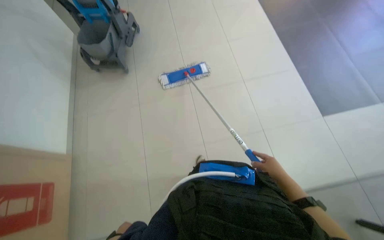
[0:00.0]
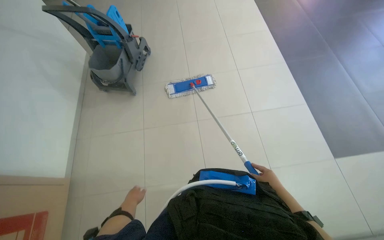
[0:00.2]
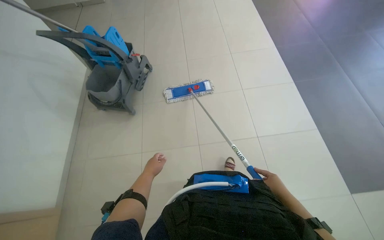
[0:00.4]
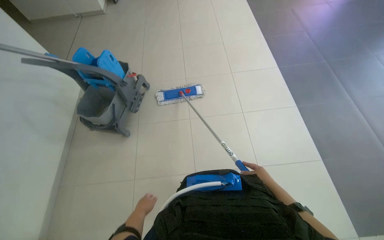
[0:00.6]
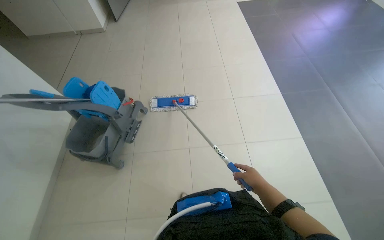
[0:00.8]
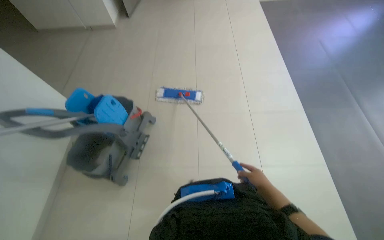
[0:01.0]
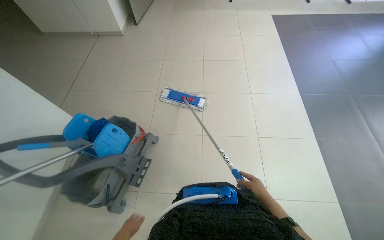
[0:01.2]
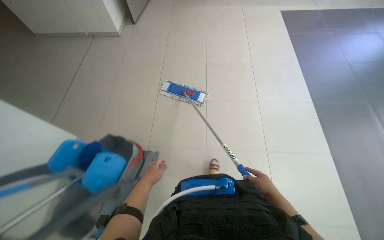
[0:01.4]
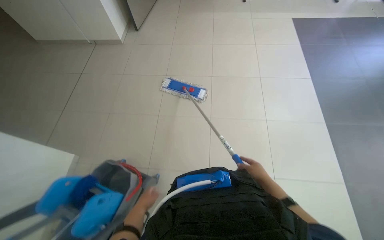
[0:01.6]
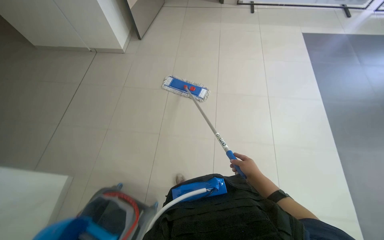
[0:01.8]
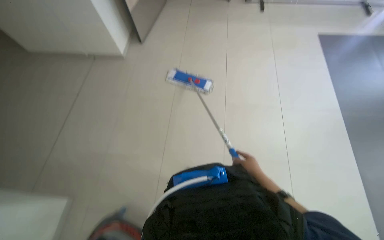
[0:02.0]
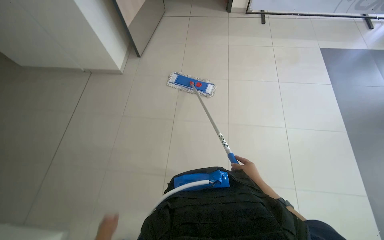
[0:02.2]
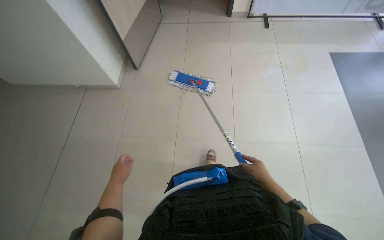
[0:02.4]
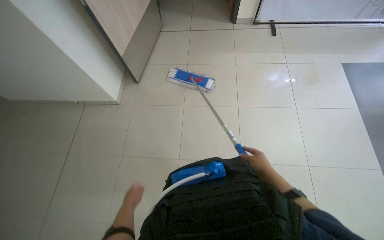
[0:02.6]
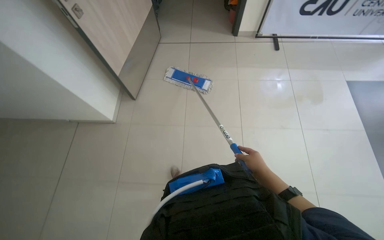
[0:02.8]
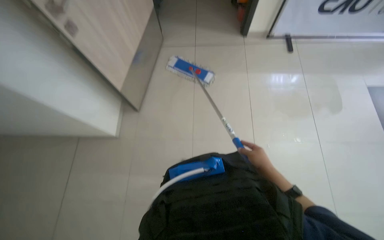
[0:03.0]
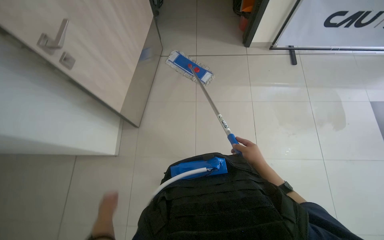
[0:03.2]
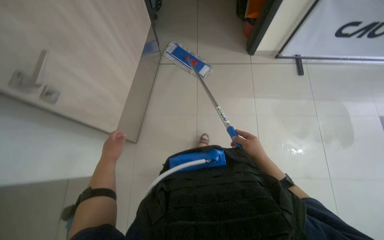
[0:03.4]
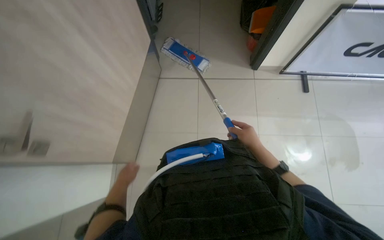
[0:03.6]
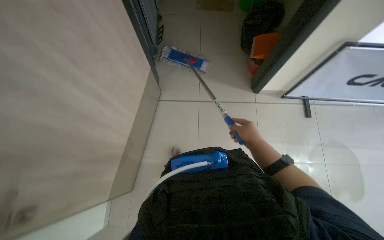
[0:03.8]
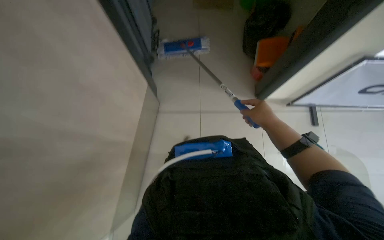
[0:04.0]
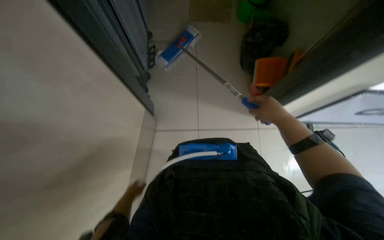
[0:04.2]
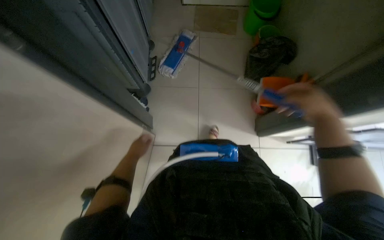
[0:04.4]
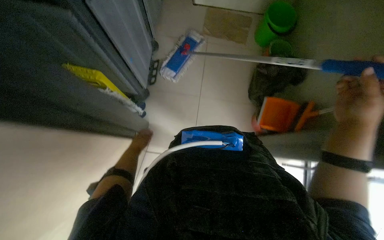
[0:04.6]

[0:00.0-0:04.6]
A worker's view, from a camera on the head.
Job: mopping floor.
The whole recording: Mopping floor. The worker mops the tiled floor with a flat mop.
0:00.0 to 0:01.6: The head travels some 1 m.
0:03.0 to 0:04.6: The camera is carried about 70 cm.

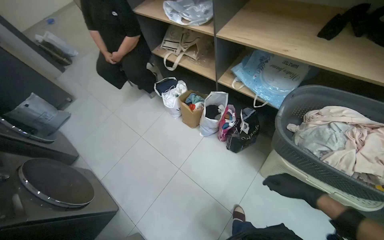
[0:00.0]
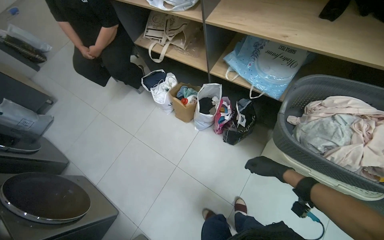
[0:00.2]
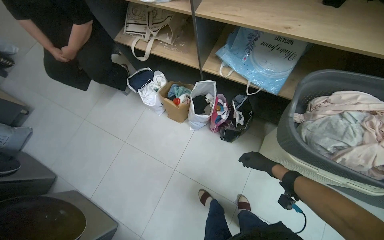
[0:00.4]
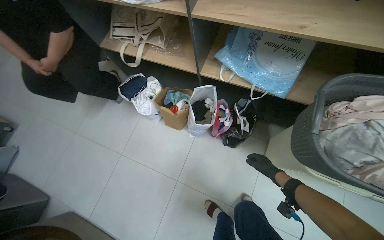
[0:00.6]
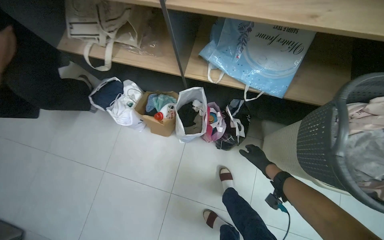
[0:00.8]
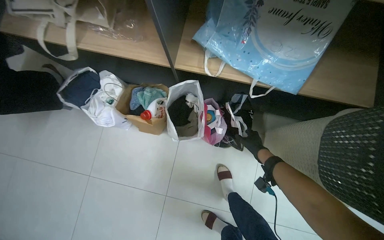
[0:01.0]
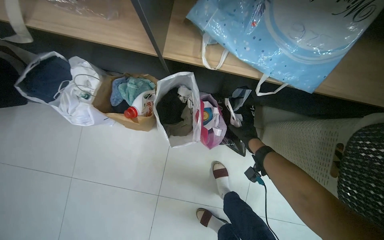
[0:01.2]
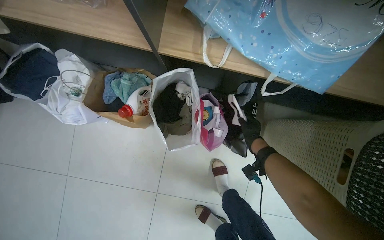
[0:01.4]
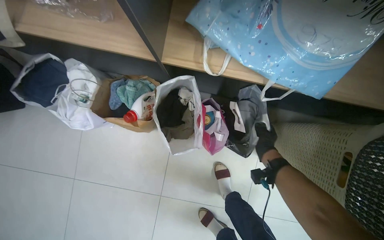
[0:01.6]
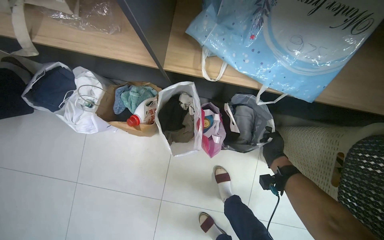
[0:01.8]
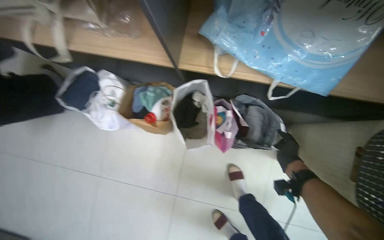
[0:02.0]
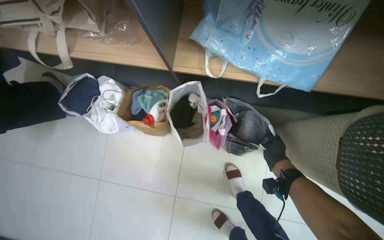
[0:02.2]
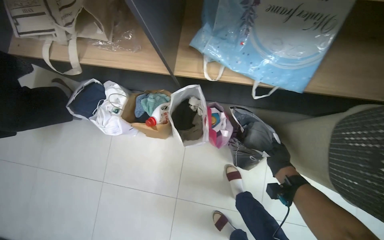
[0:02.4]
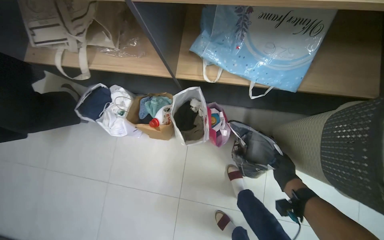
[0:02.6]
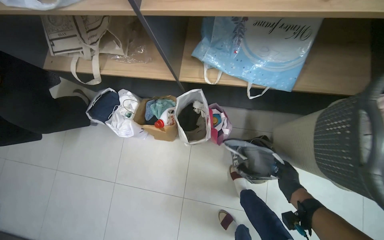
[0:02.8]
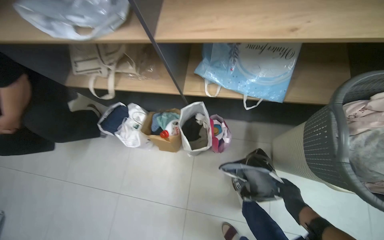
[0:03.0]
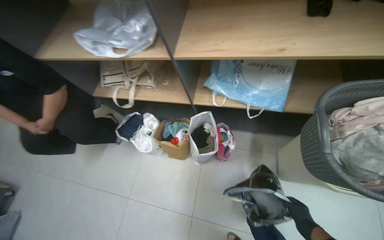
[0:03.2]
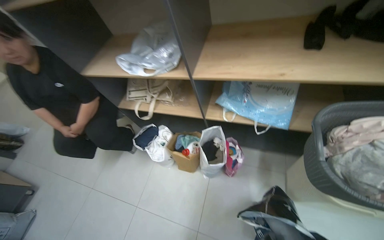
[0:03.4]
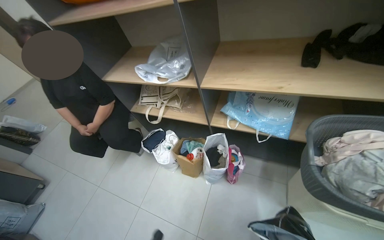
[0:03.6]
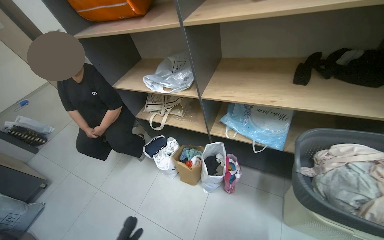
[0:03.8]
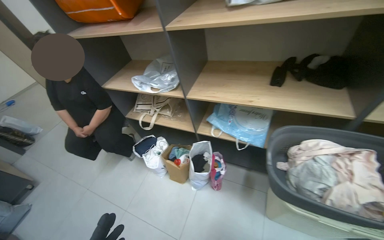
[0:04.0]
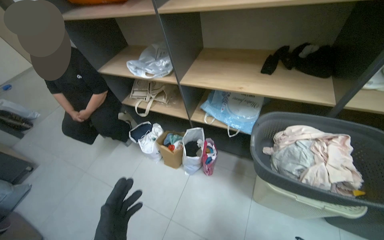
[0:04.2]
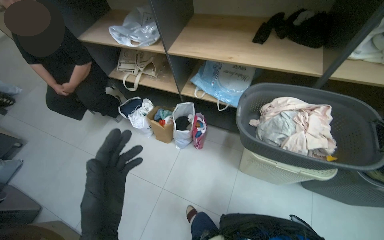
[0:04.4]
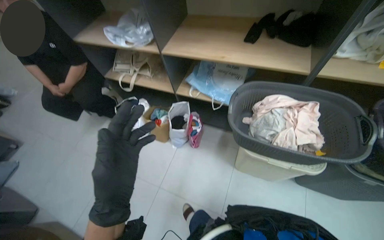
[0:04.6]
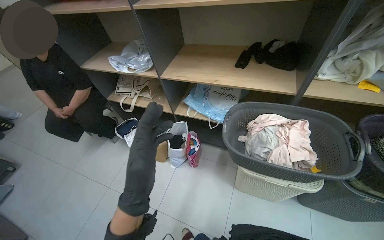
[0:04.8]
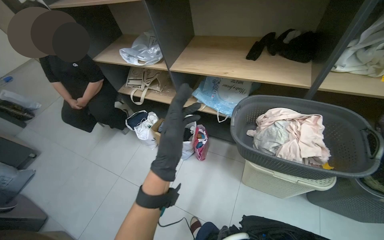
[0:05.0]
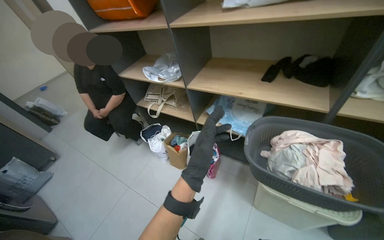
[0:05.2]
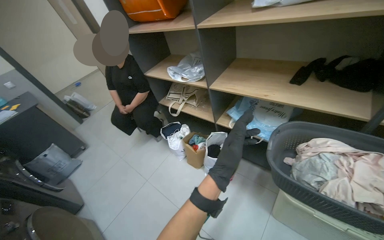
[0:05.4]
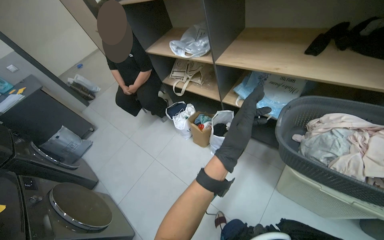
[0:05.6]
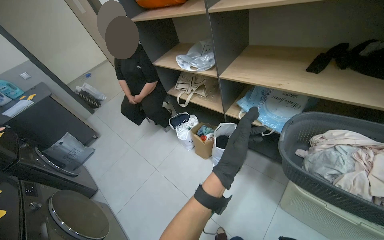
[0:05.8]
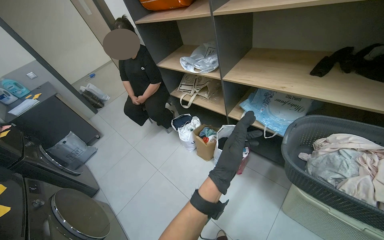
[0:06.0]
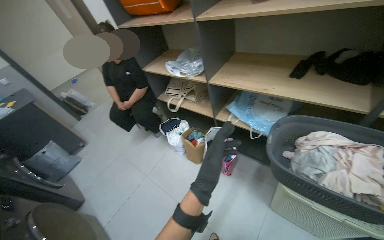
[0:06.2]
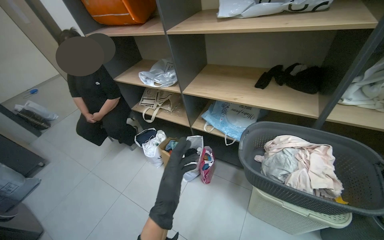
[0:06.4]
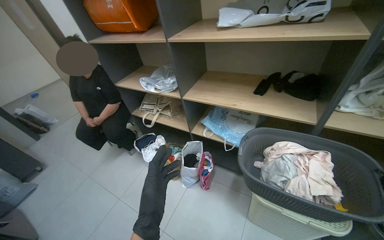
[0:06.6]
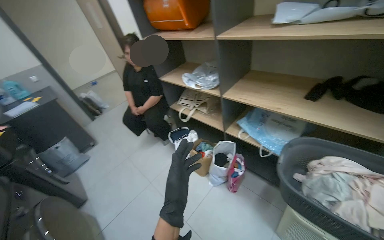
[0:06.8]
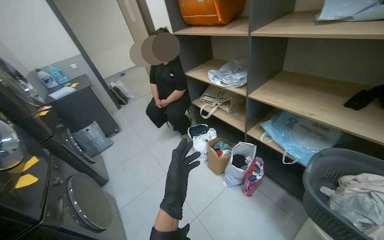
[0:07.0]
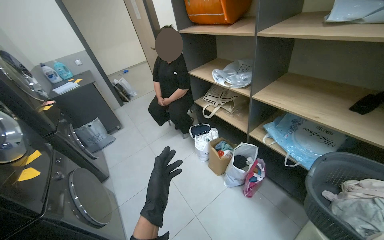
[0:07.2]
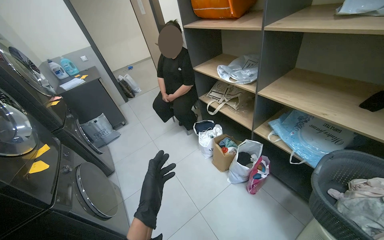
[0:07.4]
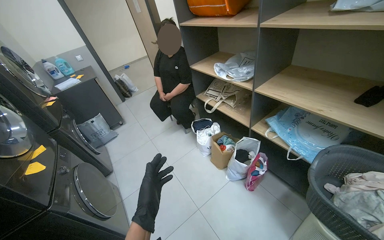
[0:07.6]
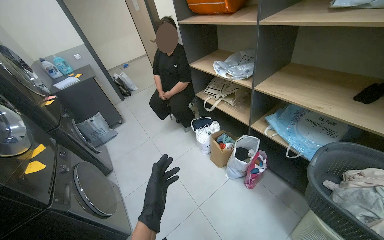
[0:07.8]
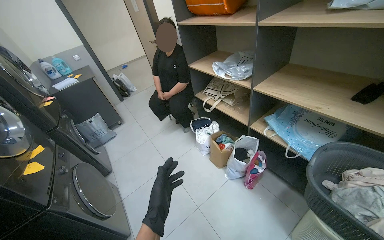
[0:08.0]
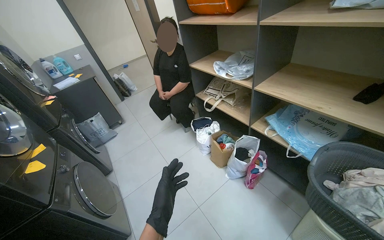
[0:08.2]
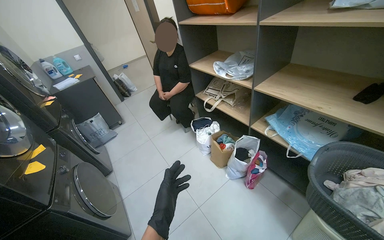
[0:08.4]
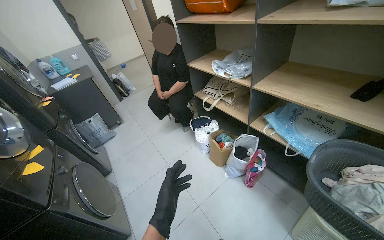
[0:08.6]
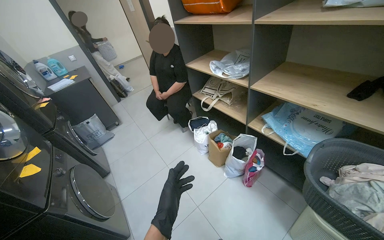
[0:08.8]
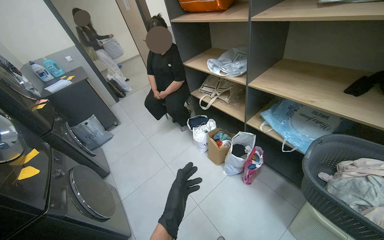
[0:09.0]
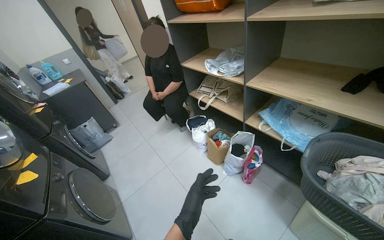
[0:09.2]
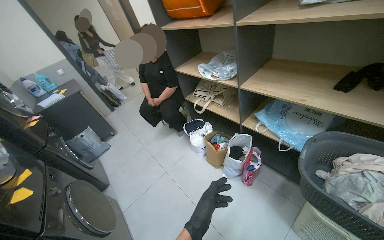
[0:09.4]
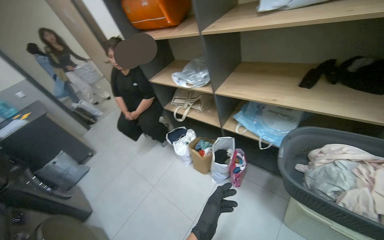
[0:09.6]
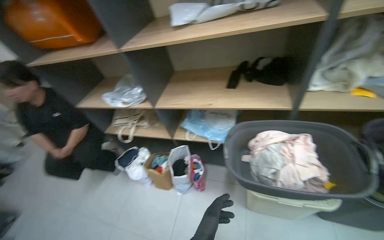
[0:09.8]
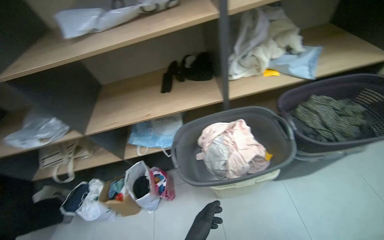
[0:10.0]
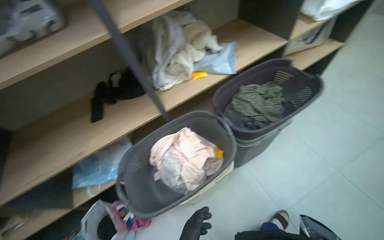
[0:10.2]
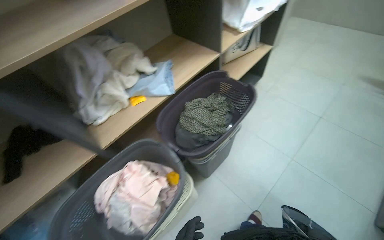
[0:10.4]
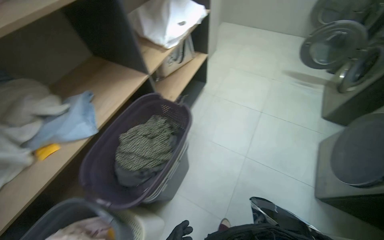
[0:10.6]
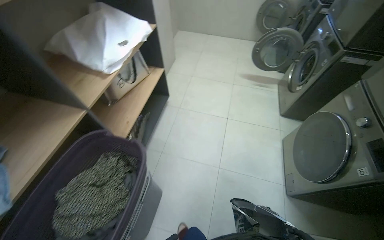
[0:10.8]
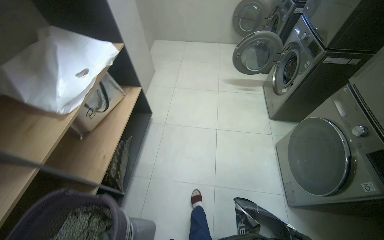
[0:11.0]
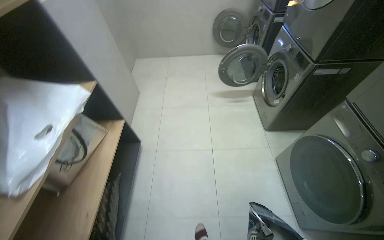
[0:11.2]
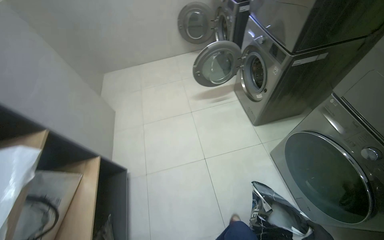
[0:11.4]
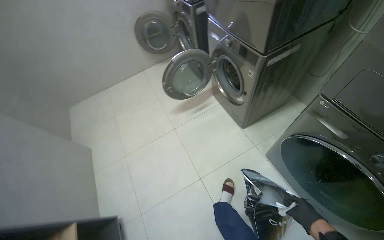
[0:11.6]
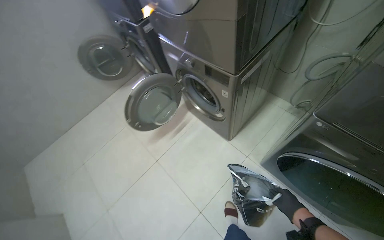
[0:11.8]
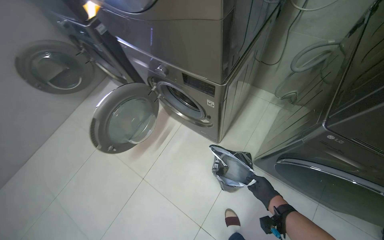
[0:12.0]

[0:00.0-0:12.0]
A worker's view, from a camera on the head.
Job: organizing items.
The whole recording: Placing plastic laundry bag in front of washing machine. The worker picks up a plastic bag containing clothes and places it in front of the washing machine.
0:00.0 to 0:01.6: The camera travels some 80 cm. The wearer's head swings approximately 30 degrees to the right. The wearer looks approximately 30 degrees further downward.
0:03.0 to 0:04.4: The camera is carried roughly 50 cm.
0:04.4 to 0:06.0: The view pans to the left by roughly 20 degrees. The left hand moves to the right and up the picture, roughly 20 cm.
0:06.0 to 0:07.6: The left hand travels to the left and down the picture by approximately 30 cm.
0:09.0 to 0:10.4: The head travels about 50 cm. The wearer's head swings about 95 degrees to the right.
0:10.4 to 0:12.0: The camera travels about 1.5 m. The head turns to the right by approximately 100 degrees.

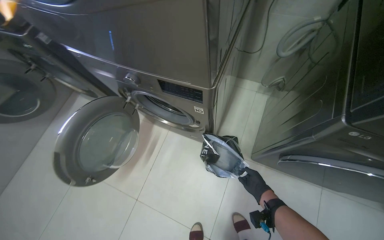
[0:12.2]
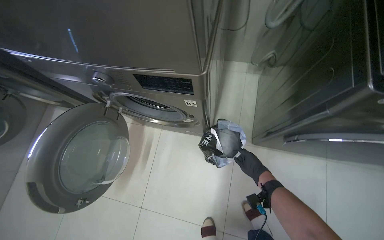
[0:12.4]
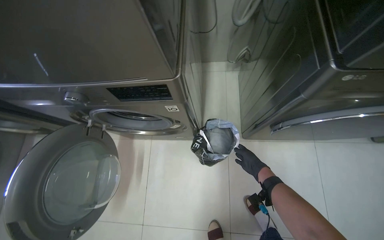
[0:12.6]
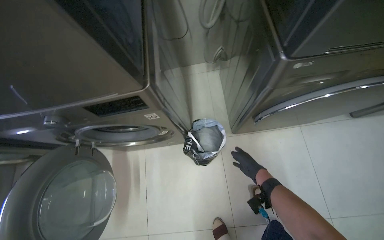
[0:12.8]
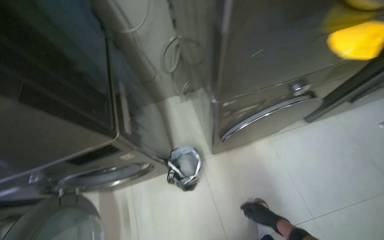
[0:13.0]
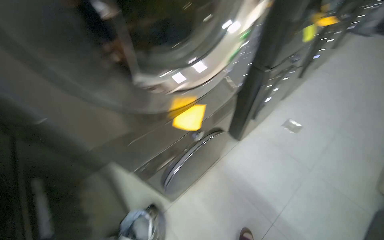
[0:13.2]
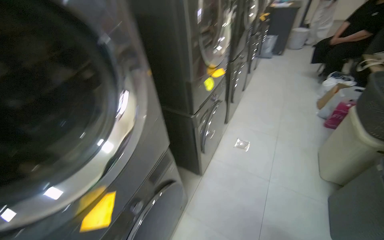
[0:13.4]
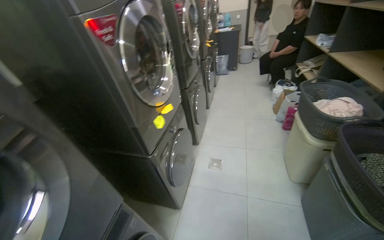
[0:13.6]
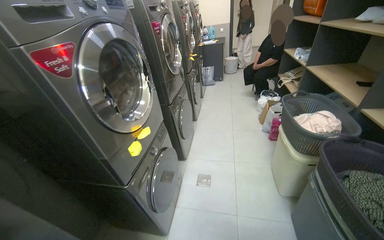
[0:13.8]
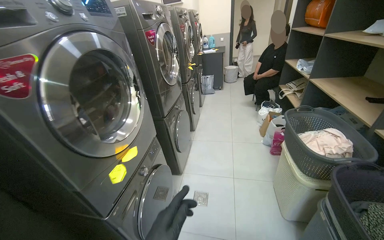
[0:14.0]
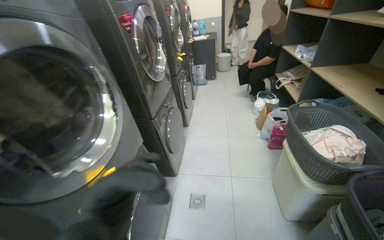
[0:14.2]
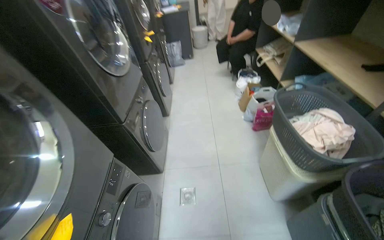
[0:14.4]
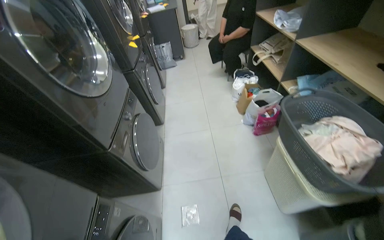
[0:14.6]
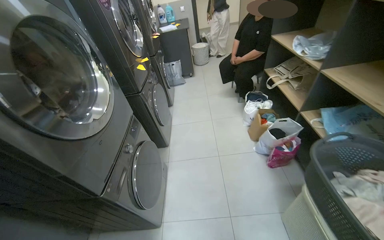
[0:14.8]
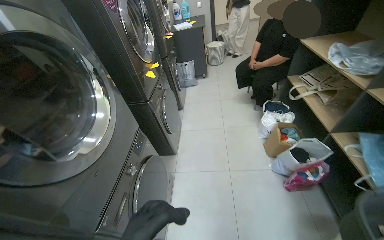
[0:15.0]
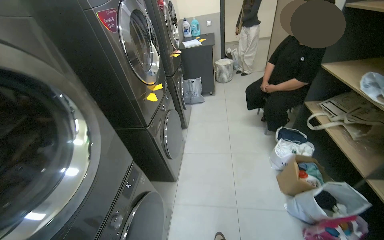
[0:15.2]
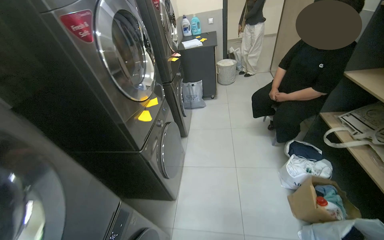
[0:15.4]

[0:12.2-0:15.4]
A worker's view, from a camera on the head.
Job: organizing items.
The whole recording: Placing plastic laundry bag in front of washing machine. The worker picks up a plastic bag containing clothes and places it in front of the washing machine.
0:12.2 to 0:13.8: The camera is carried about 90 cm. The head turns to the right by approximately 100 degrees. The camera pitches upward, by some 45 degrees.
0:13.8 to 0:15.4: The camera travels approximately 1.5 m.
